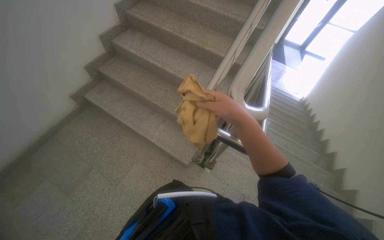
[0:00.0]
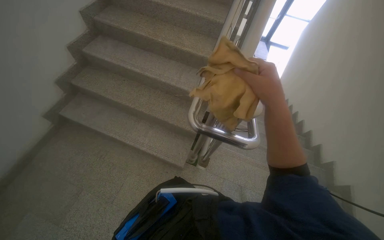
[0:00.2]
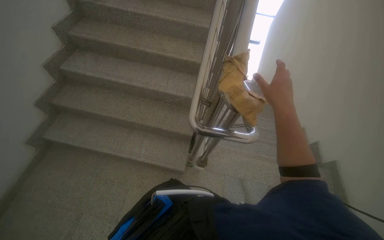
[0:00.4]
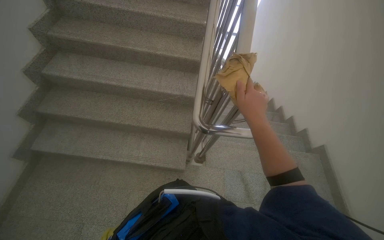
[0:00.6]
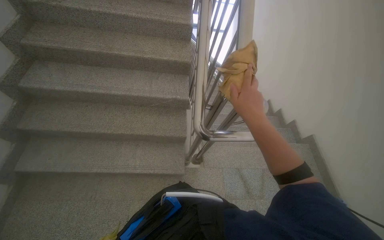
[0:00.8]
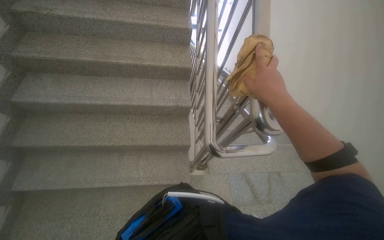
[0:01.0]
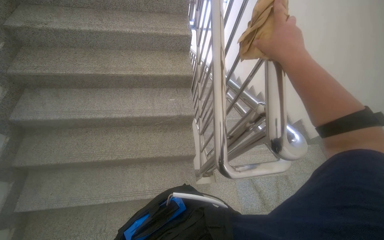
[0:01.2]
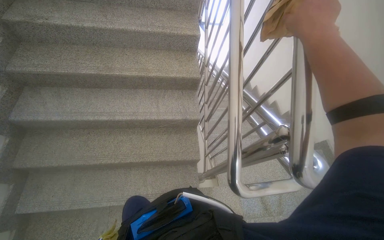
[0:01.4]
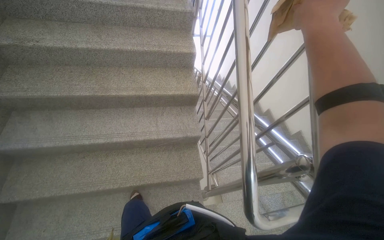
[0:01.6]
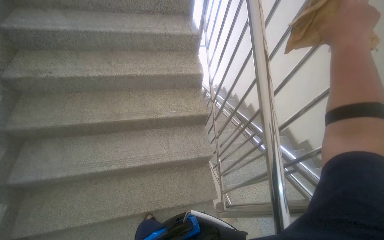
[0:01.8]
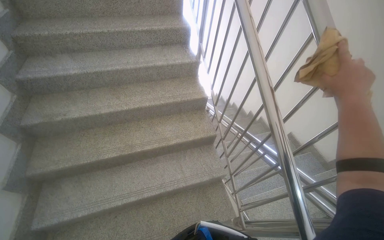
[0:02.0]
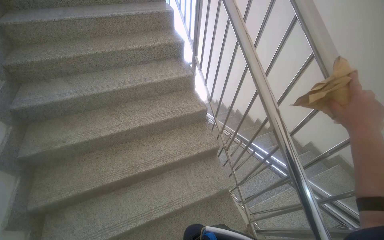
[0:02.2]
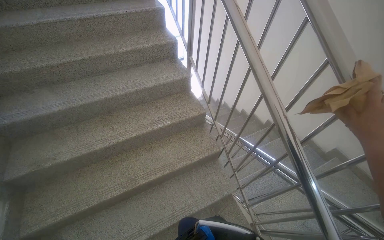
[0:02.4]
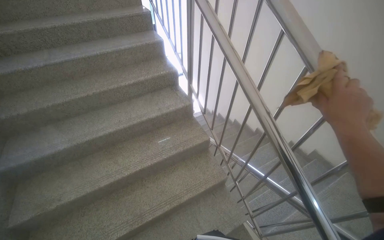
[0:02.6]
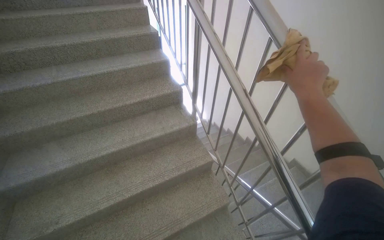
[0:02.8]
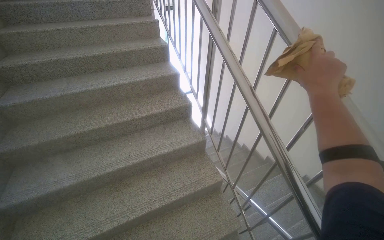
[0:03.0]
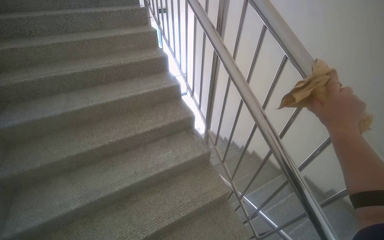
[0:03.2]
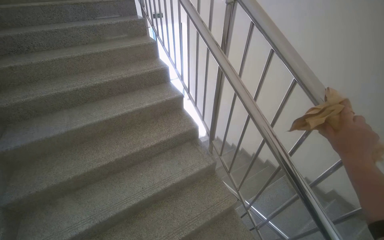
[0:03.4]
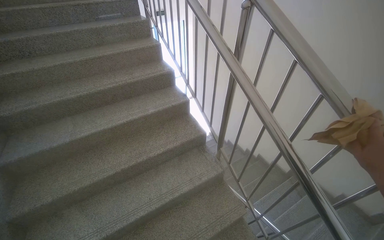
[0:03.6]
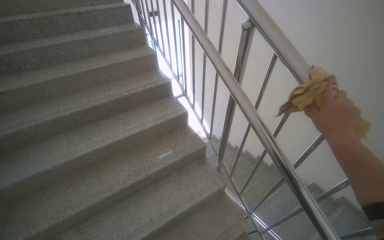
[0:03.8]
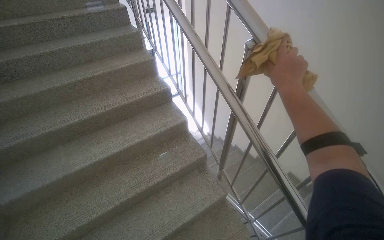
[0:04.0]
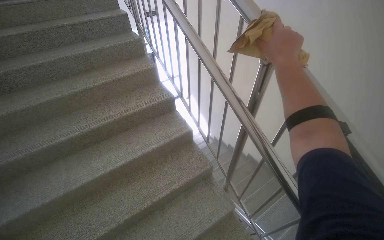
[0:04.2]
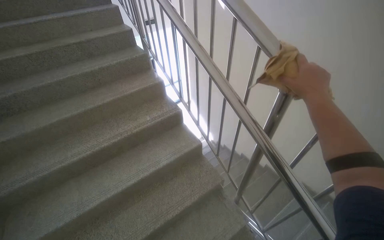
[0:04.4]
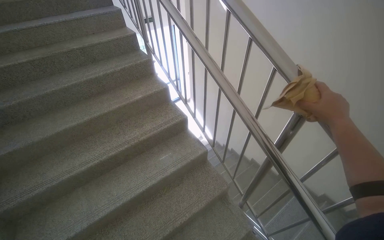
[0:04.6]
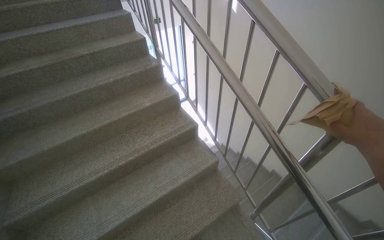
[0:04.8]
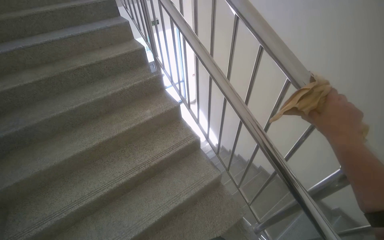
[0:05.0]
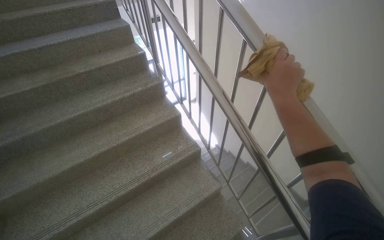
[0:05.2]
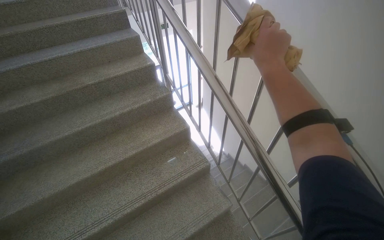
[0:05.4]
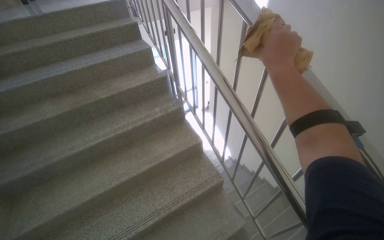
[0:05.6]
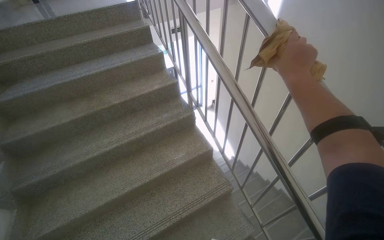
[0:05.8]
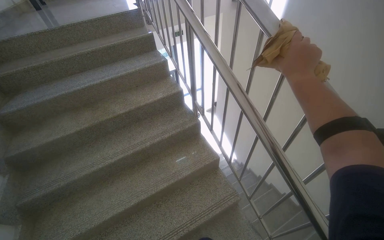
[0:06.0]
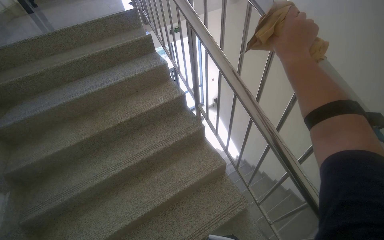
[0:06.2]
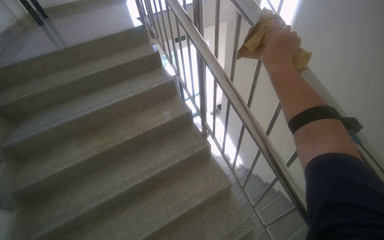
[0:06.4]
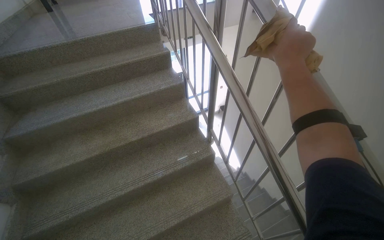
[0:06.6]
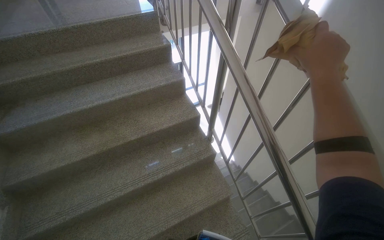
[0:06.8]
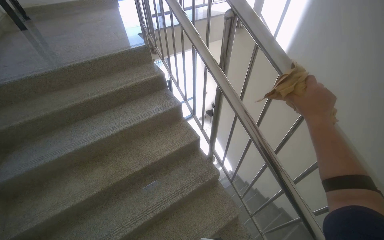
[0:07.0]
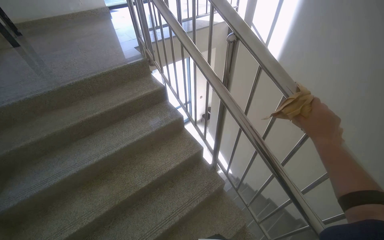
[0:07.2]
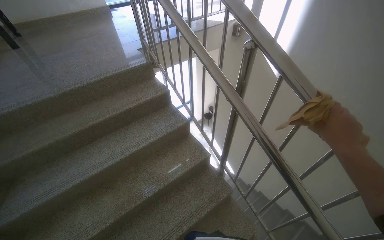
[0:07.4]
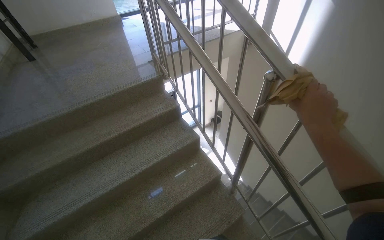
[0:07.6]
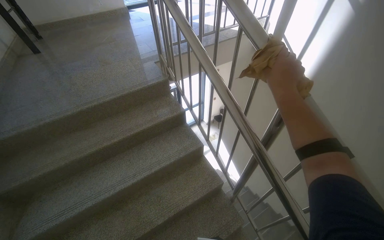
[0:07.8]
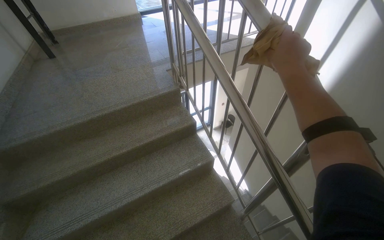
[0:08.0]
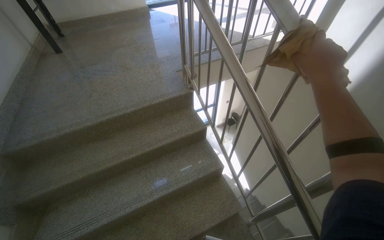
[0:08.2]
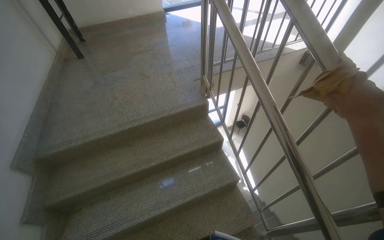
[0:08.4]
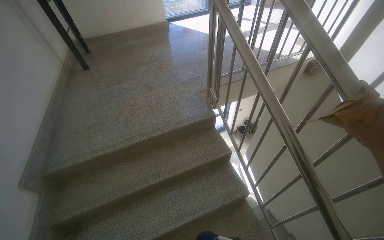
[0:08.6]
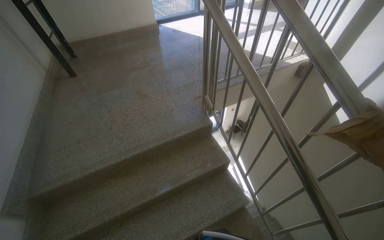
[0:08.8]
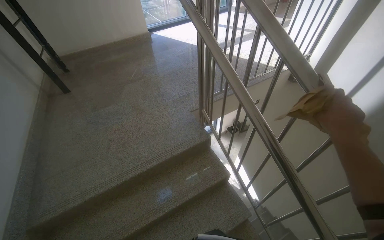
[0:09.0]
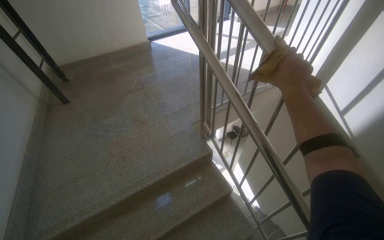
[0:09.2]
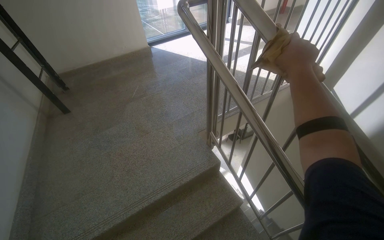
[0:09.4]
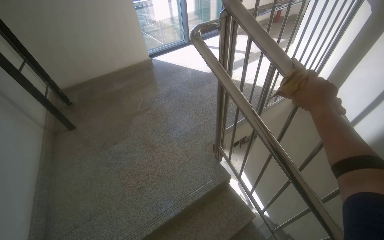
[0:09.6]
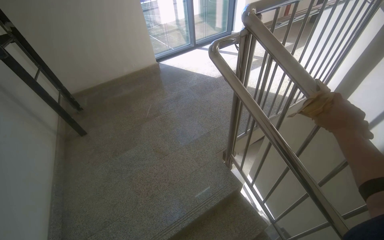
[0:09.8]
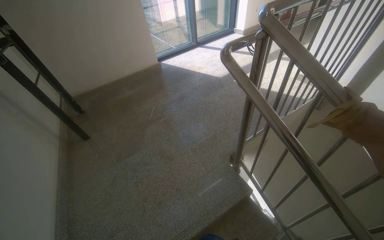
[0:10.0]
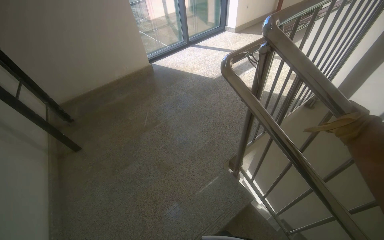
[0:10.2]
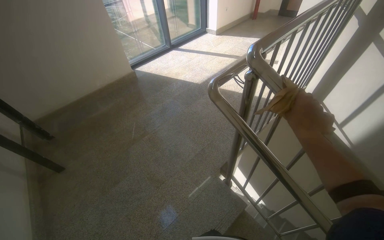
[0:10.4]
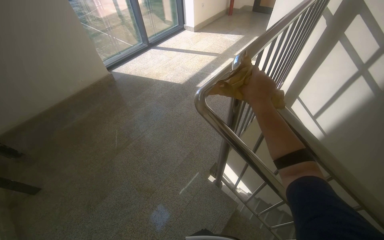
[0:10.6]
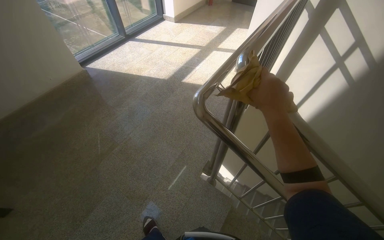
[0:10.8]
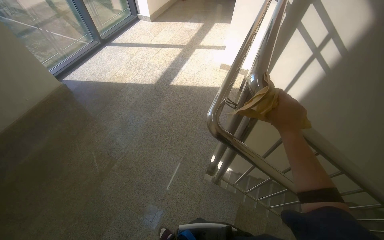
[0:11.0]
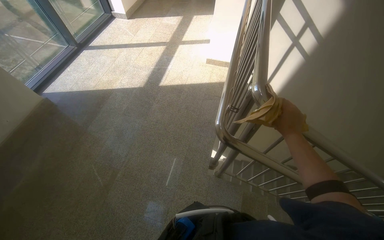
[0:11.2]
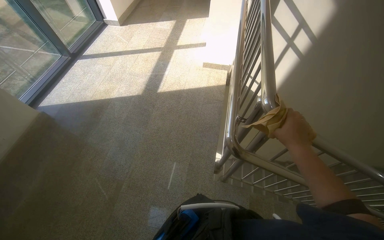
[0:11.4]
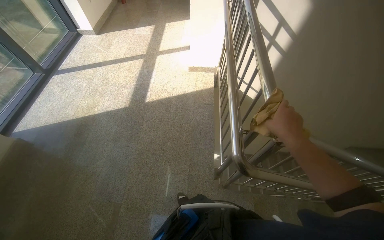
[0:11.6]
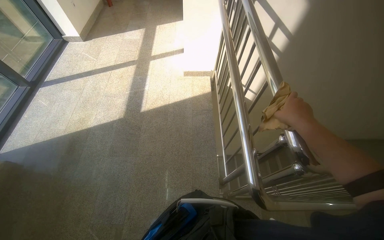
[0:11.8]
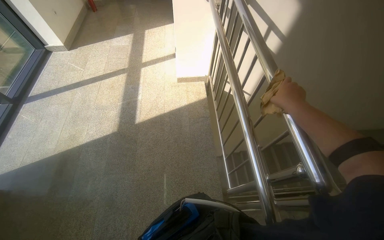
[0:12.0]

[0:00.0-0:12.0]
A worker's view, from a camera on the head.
Job: wiping surfaces.
The whole recording: Wiping stair handrail. The worker wipes the metal handrail of the stairs with a yellow cloth.
0:00.0 to 0:01.6: The camera is carried roughly 60 cm. The head rotates approximately 40 degrees to the right.
0:01.6 to 0:03.0: The camera travels approximately 80 cm. The view tilts some 15 degrees upward.
0:03.0 to 0:04.4: The camera is carried roughly 80 cm.
0:04.4 to 0:06.0: The camera travels roughly 90 cm.
0:06.0 to 0:07.6: The camera travels about 80 cm.
0:07.6 to 0:09.0: The camera travels roughly 70 cm.
0:09.0 to 0:10.4: The camera travels roughly 70 cm.
0:10.4 to 0:12.0: The wearer moves some 80 cm. The wearer's head swings about 55 degrees to the right.

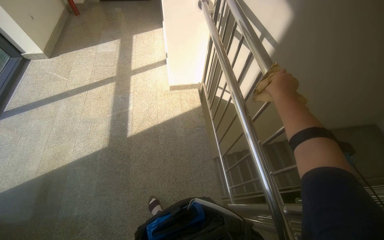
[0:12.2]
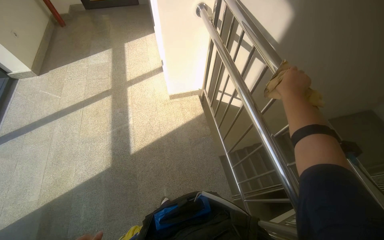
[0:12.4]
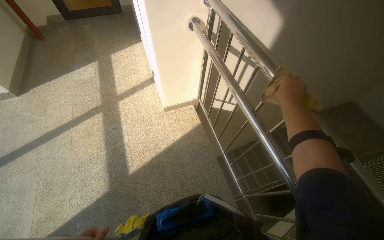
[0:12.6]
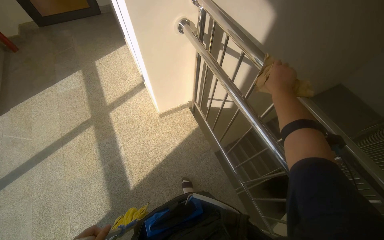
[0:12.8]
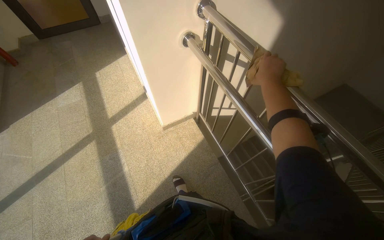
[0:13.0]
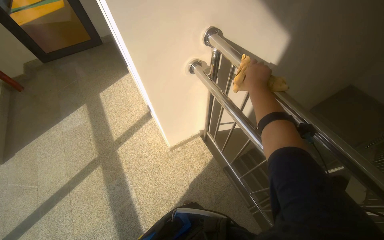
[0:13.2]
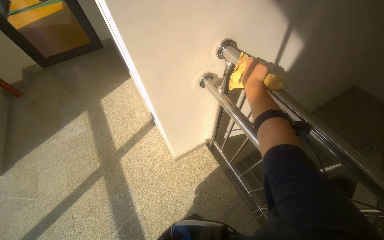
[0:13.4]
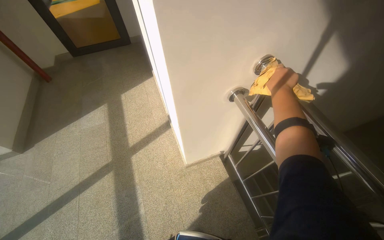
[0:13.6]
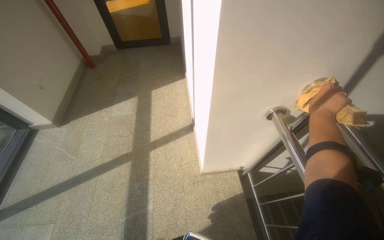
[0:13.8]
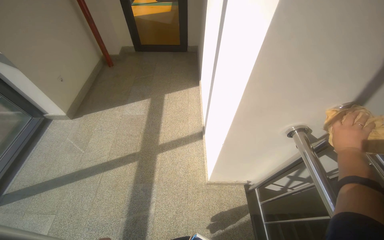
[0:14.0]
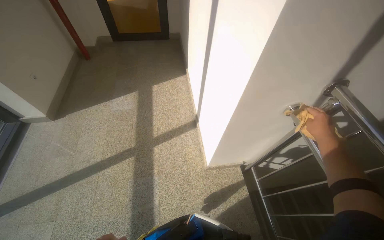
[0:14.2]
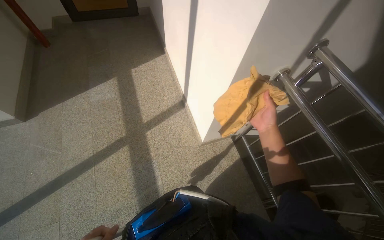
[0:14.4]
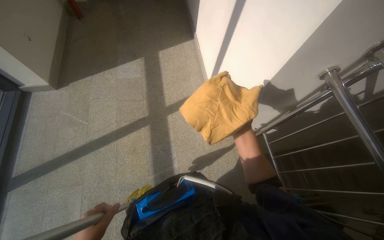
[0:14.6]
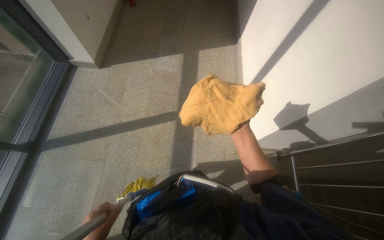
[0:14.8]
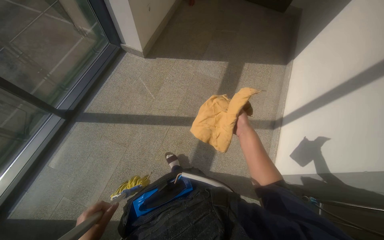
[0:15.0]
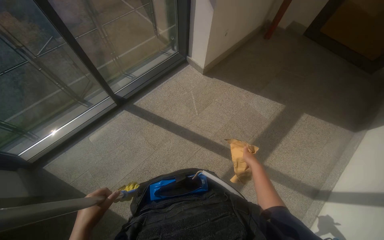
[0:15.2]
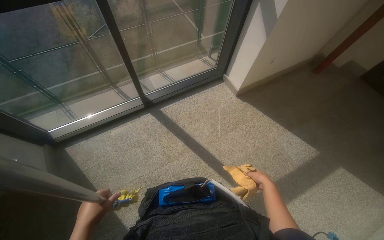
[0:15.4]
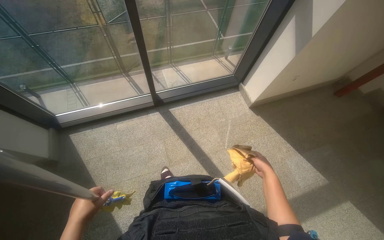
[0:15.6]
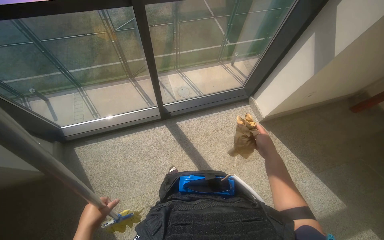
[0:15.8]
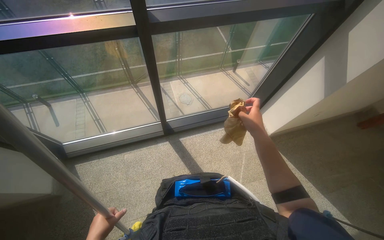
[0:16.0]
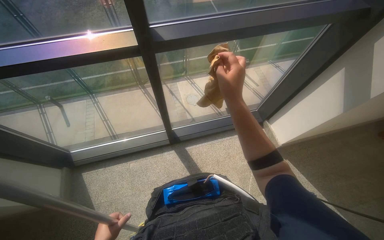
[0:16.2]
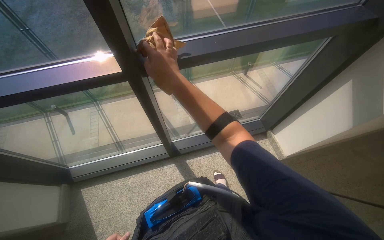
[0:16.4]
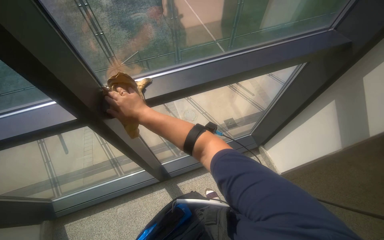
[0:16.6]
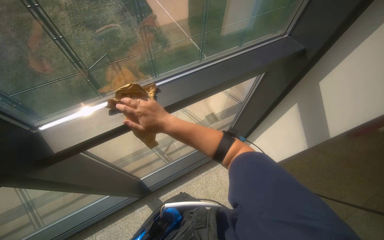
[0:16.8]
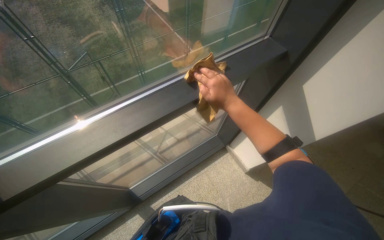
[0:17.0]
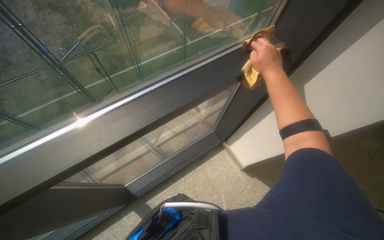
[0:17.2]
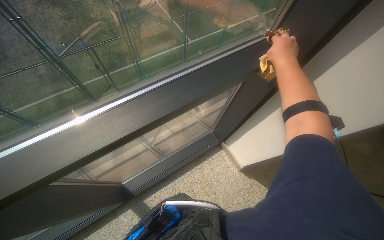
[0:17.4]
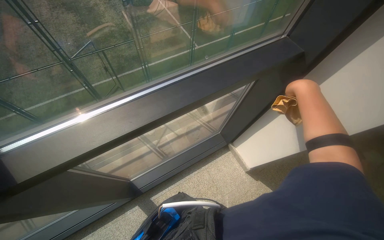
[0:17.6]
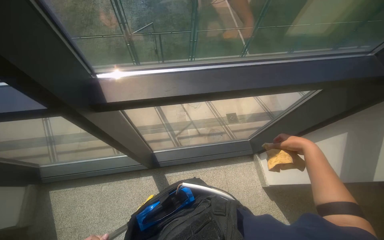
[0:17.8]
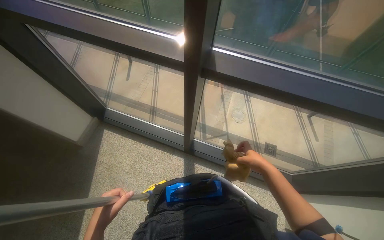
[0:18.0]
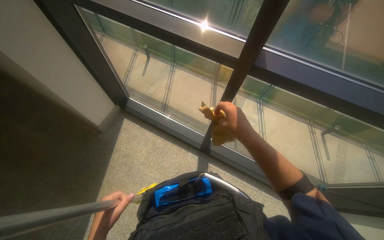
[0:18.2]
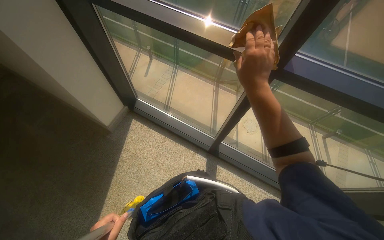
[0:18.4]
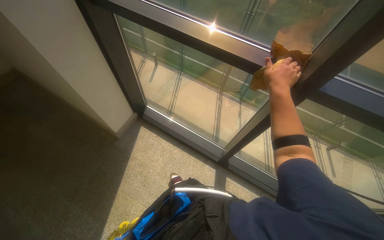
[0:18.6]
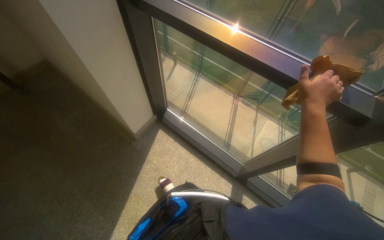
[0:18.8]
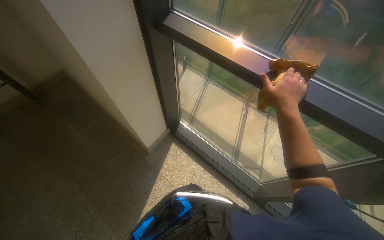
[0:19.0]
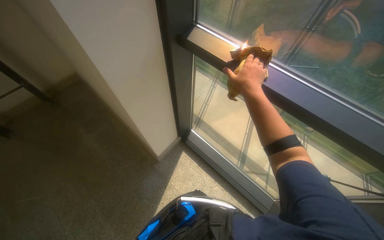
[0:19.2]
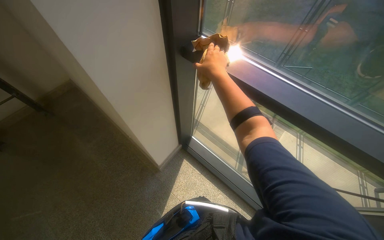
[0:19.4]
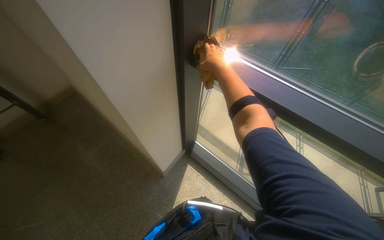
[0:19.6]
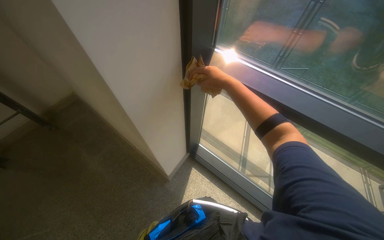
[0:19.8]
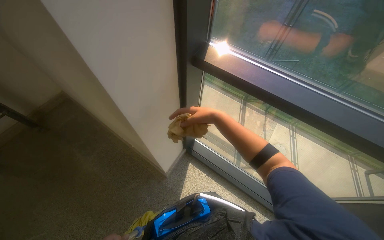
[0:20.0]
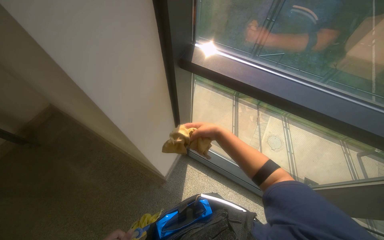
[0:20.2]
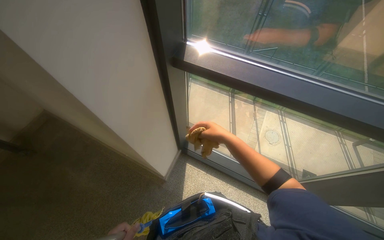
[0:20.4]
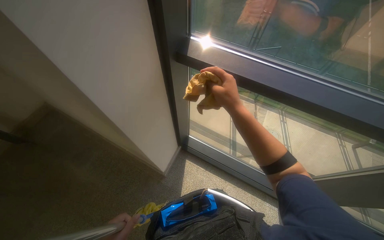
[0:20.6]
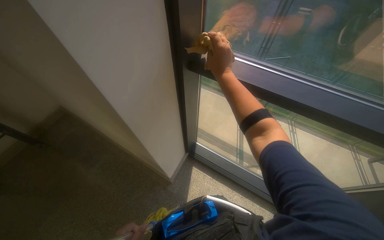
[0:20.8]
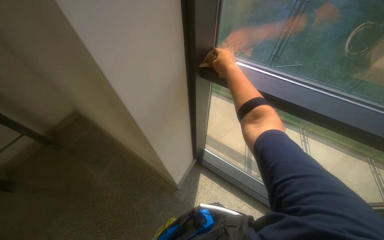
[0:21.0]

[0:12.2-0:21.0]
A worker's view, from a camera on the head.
Job: wiping surfaces.
The whole recording: Wiping stair handrail. The worker wipes the metal handrail of the stairs with a yellow cloth.
0:12.2 to 0:13.6: The camera is carried approximately 1 m.
0:13.6 to 0:15.2: The camera travels roughly 90 cm. The head rotates roughly 65 degrees to the left.
0:15.2 to 0:16.6: The wearer moves some 90 cm. The wearer looks some 25 degrees further to the left.
0:18.0 to 0:19.6: The camera is carried about 80 cm.
0:19.6 to 0:21.0: The right hand reaches roughly 25 cm down the picture, then returns.
